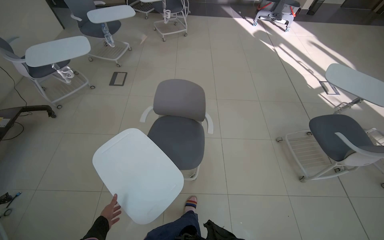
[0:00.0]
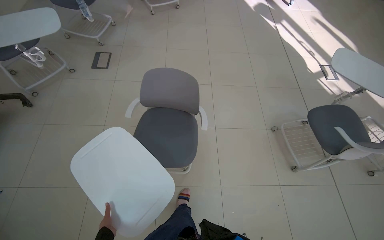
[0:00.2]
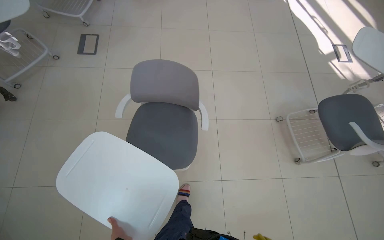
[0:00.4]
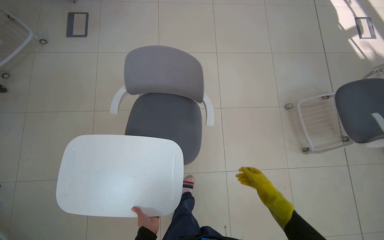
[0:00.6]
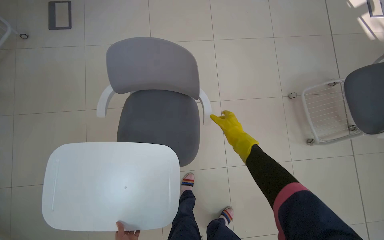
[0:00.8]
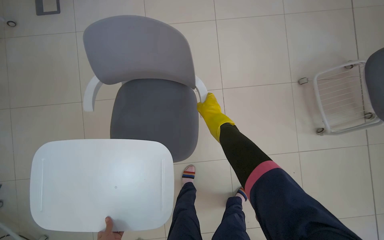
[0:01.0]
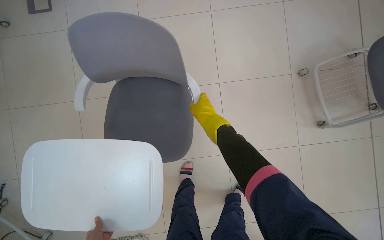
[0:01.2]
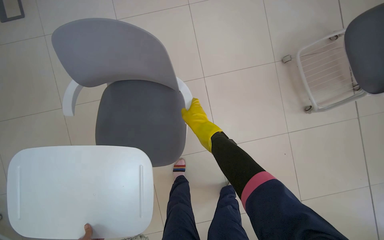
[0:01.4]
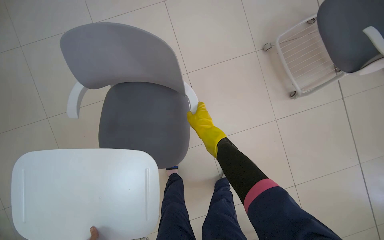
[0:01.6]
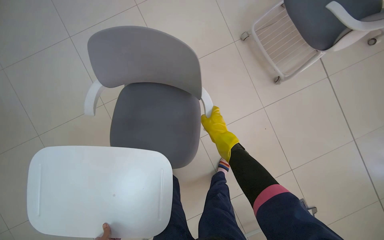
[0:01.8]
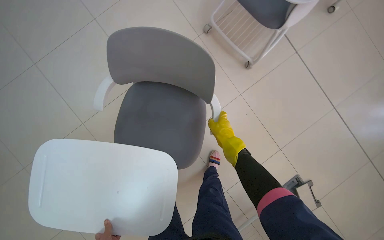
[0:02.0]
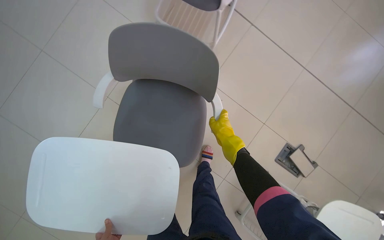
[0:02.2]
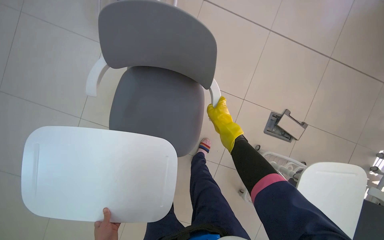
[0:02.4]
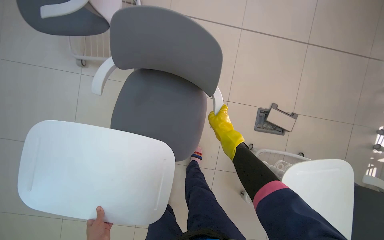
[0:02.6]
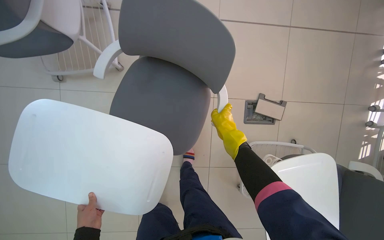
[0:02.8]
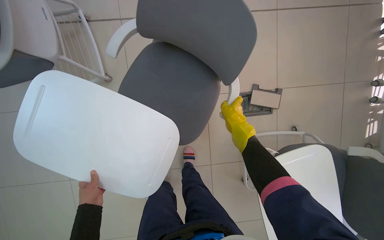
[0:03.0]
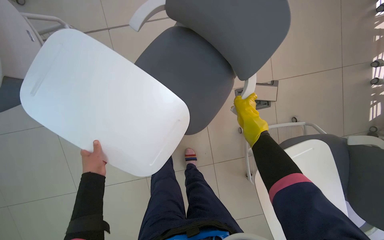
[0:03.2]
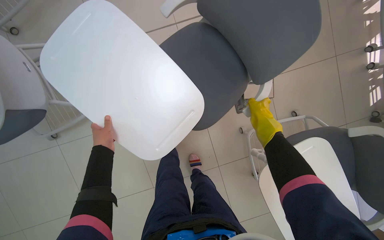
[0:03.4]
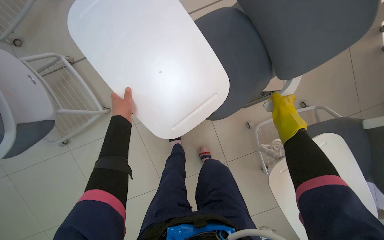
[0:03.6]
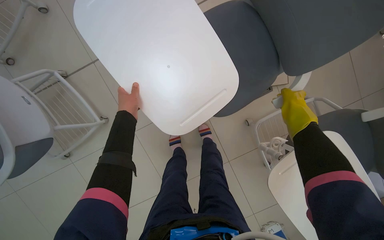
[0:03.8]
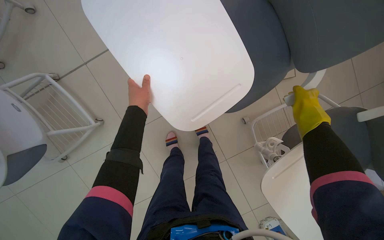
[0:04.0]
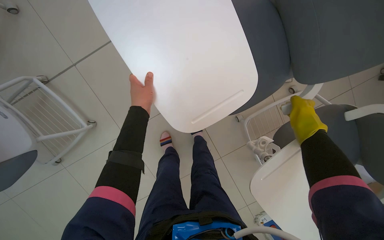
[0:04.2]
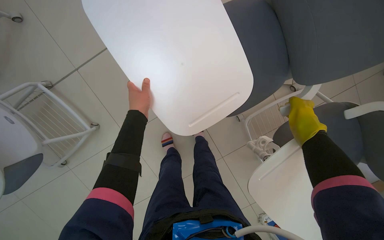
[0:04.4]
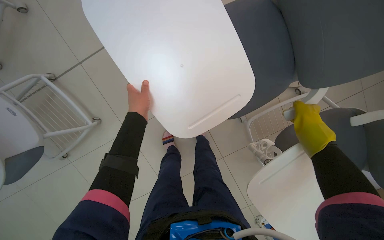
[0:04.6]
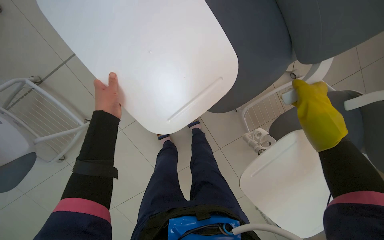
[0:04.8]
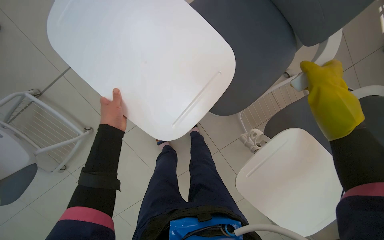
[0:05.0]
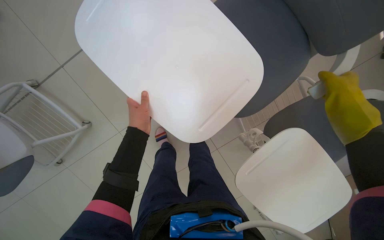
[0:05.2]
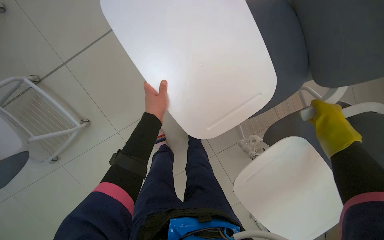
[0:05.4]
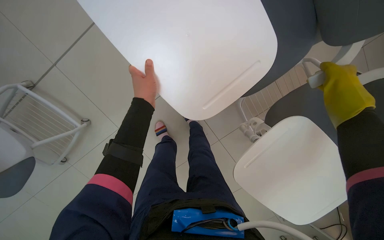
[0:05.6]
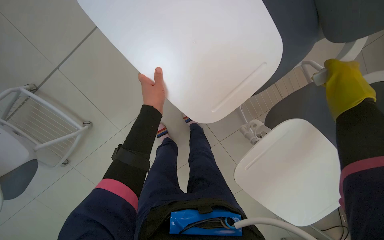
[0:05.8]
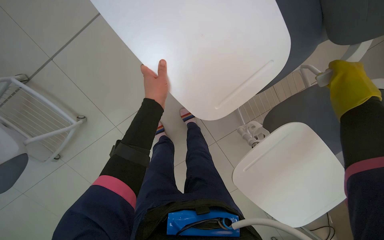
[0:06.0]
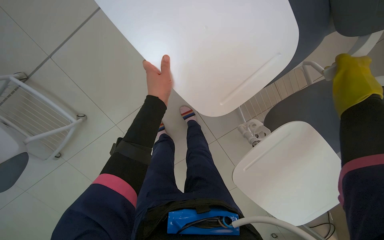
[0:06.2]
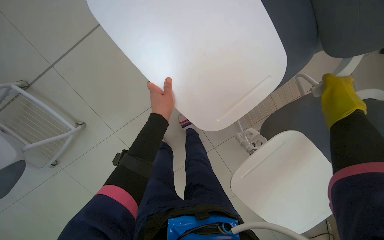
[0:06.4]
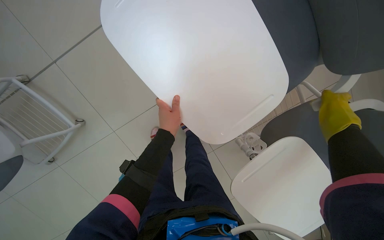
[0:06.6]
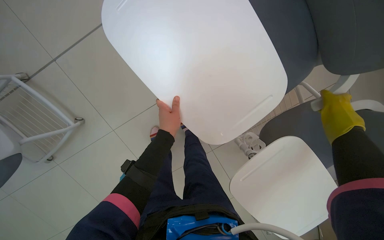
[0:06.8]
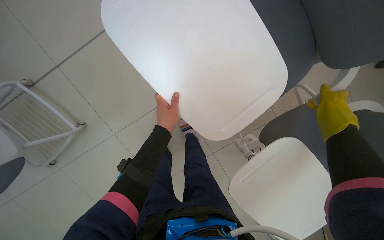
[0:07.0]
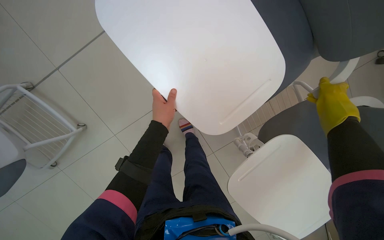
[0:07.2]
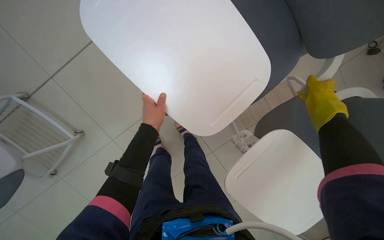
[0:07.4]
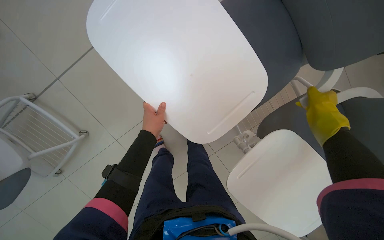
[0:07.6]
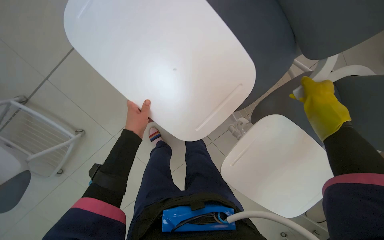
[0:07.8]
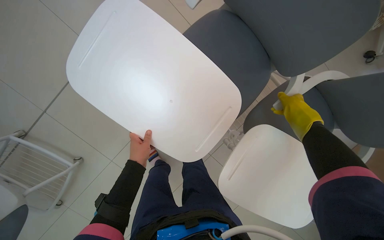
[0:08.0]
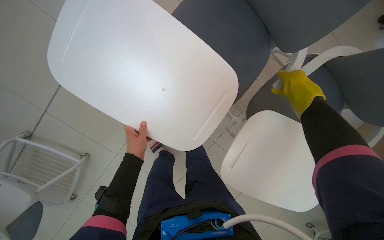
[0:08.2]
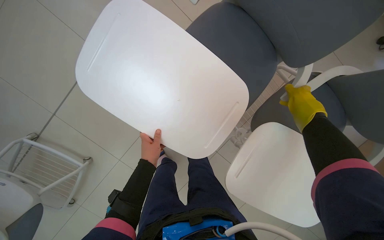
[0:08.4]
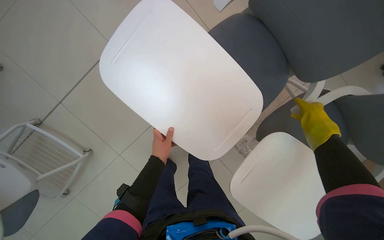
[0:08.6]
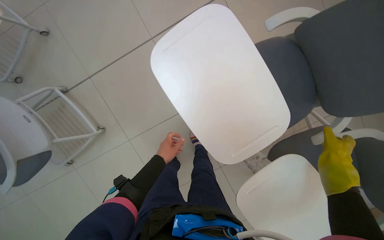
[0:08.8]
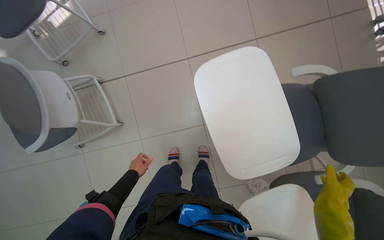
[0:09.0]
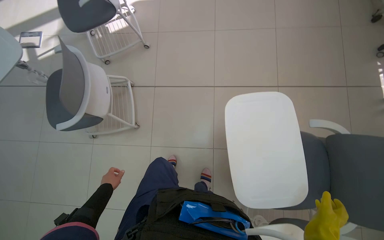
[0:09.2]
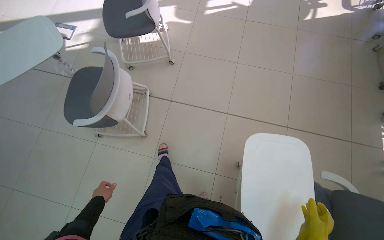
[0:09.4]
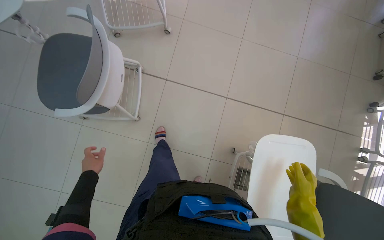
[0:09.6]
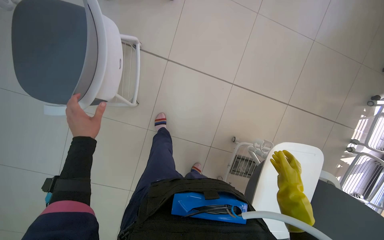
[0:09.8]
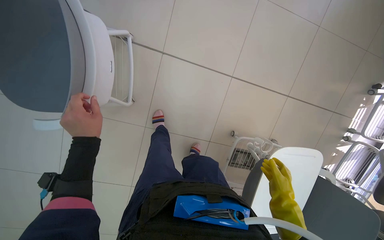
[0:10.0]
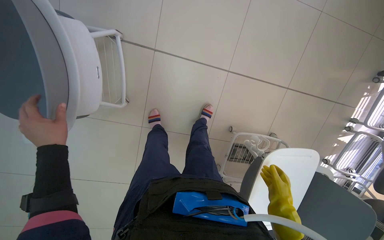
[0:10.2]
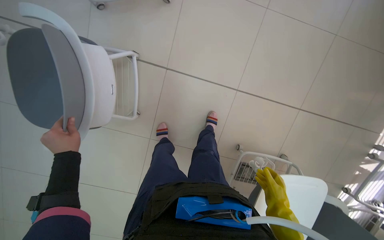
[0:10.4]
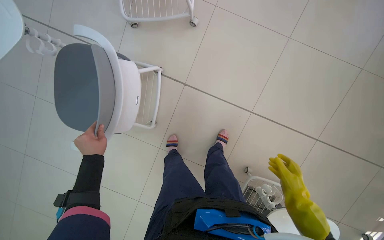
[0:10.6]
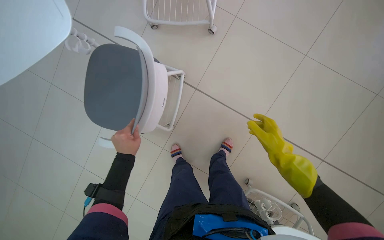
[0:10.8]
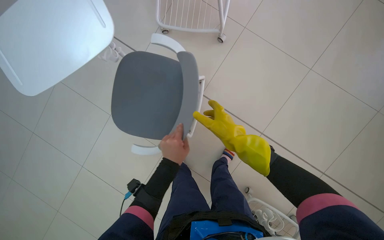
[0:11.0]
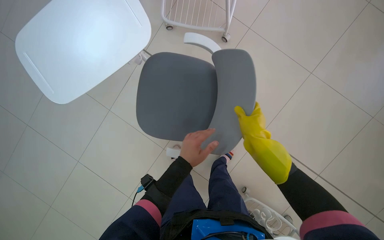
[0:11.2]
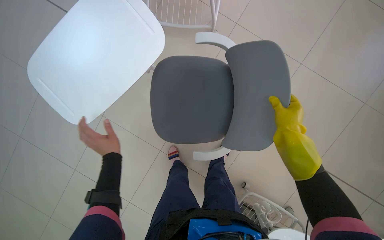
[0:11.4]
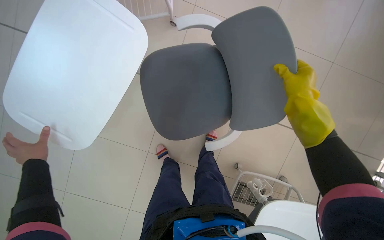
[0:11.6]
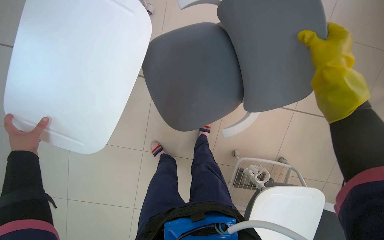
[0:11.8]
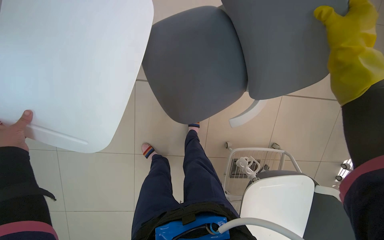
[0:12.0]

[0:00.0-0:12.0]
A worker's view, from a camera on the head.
Job: organizing items.
The whole recording: Organizing classroom furniture and items. The worker moves chairs and places desk trays on them, also performing short mopping tasks.
0:00.0 to 0:01.6: The head travels about 60 cm. The view tips downward by about 35 degrees.
0:01.6 to 0:03.0: The wearer moves approximately 50 cm. Everything in view rotates some 55 degrees counterclockwise.
0:03.0 to 0:04.4: The left hand travels up the picture by roughly 60 cm, while the right hand moves to the right, some 30 cm.
0:04.4 to 0:06.0: The left hand travels to the right by roughly 10 cm.
0:06.0 to 0:07.6: The hands are busy where they are.
0:07.6 to 0:09.0: The view tilts approximately 15 degrees upward.
0:09.0 to 0:10.4: The wearer moves roughly 60 cm. The wearer looks approximately 15 degrees further downward. Everything in view rotates roughly 30 degrees clockwise.
0:10.4 to 0:12.0: The right hand is displaced up the picture and nearer to the camera by about 40 cm.

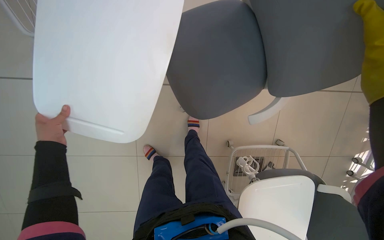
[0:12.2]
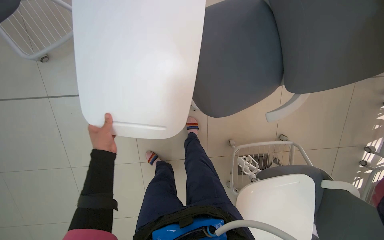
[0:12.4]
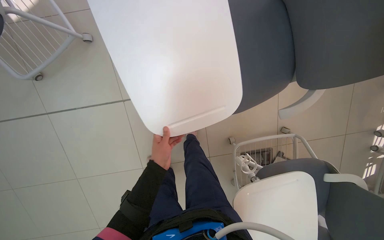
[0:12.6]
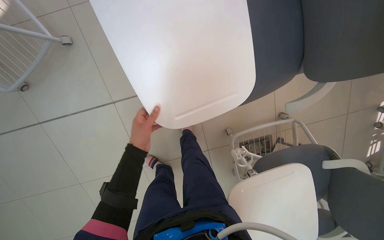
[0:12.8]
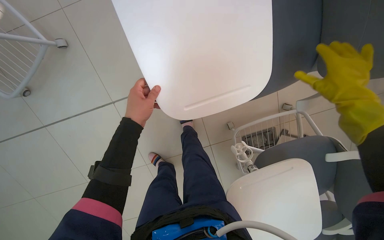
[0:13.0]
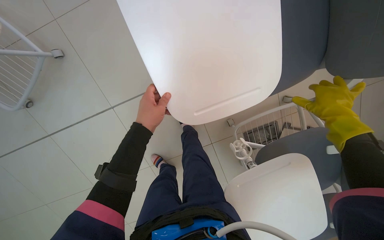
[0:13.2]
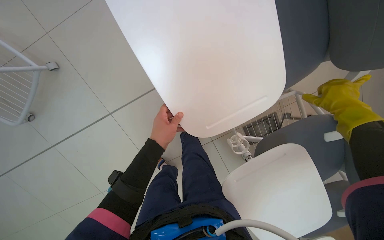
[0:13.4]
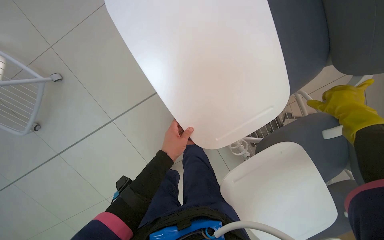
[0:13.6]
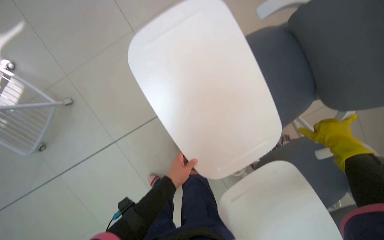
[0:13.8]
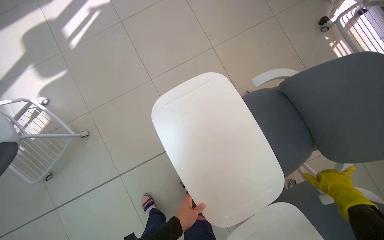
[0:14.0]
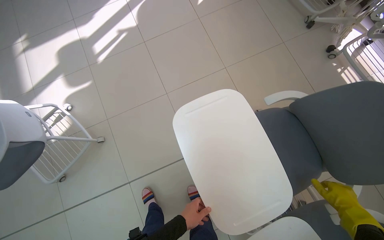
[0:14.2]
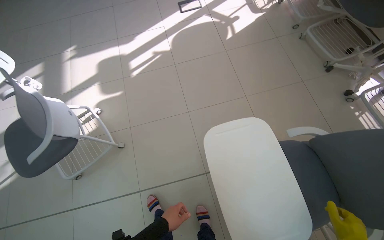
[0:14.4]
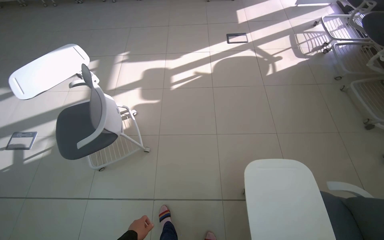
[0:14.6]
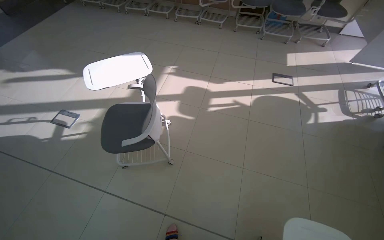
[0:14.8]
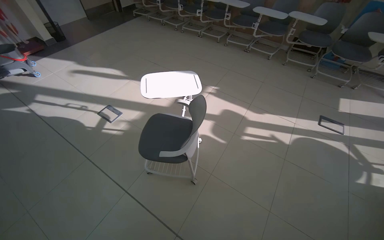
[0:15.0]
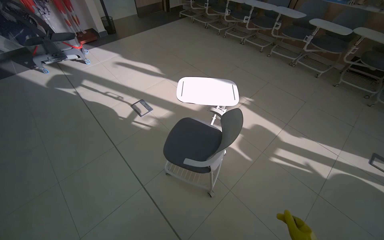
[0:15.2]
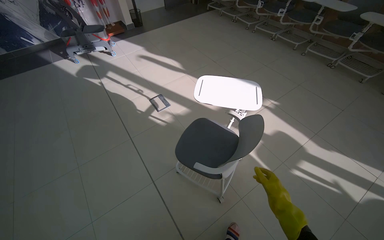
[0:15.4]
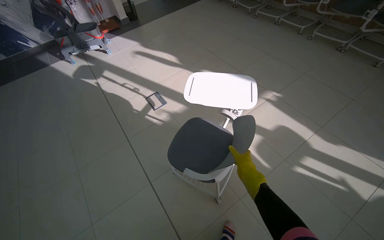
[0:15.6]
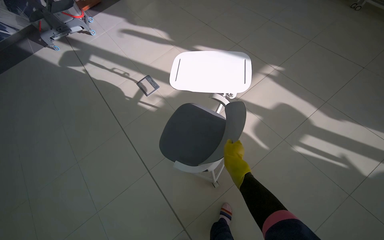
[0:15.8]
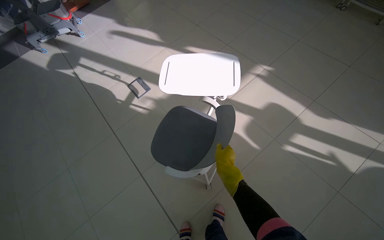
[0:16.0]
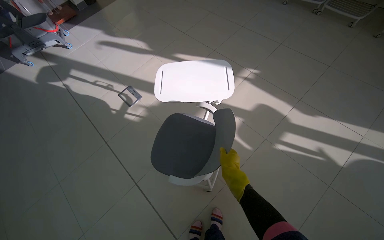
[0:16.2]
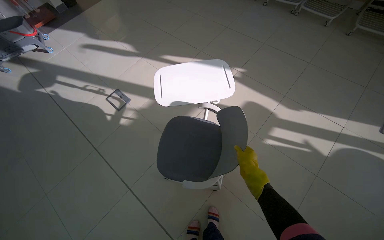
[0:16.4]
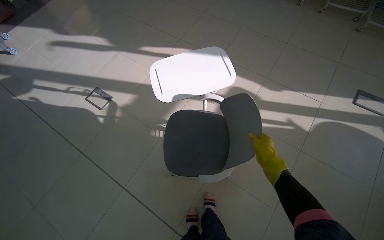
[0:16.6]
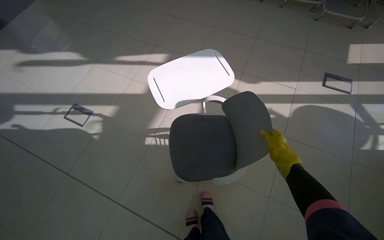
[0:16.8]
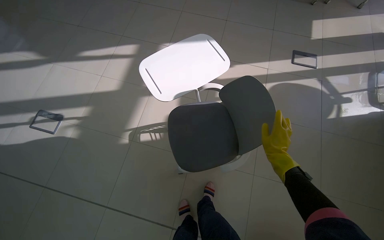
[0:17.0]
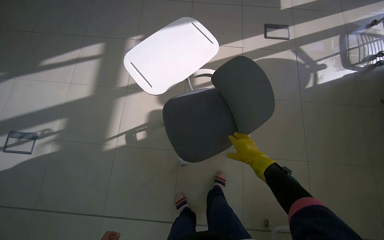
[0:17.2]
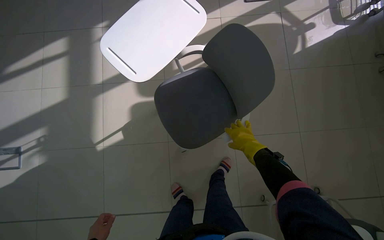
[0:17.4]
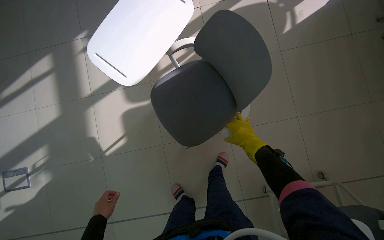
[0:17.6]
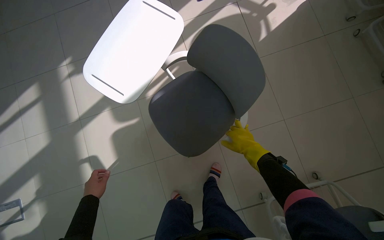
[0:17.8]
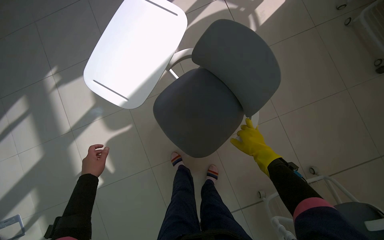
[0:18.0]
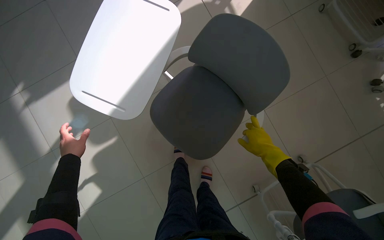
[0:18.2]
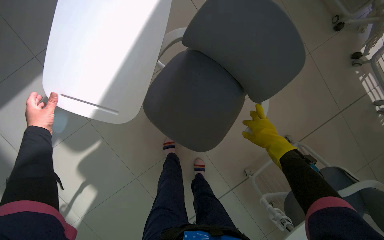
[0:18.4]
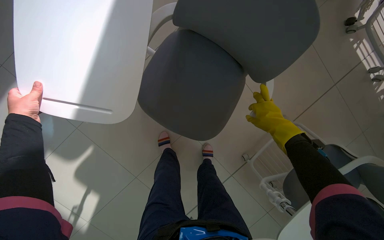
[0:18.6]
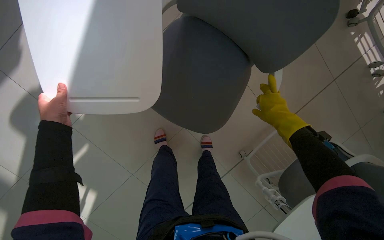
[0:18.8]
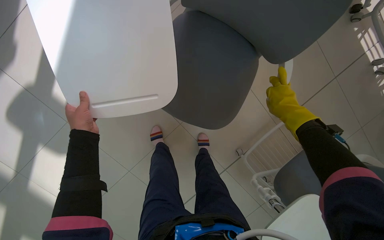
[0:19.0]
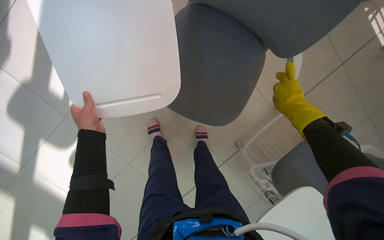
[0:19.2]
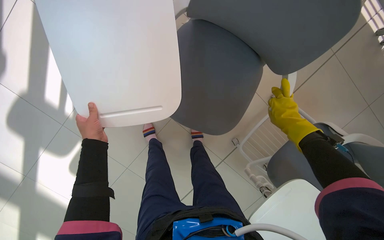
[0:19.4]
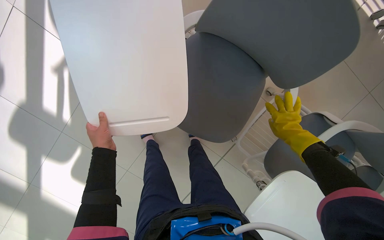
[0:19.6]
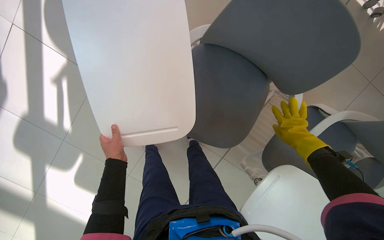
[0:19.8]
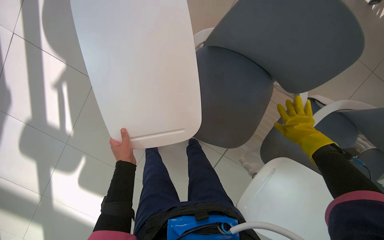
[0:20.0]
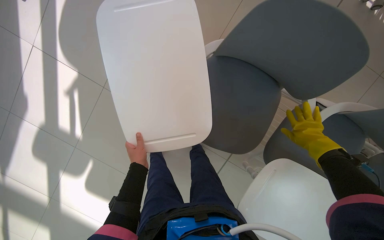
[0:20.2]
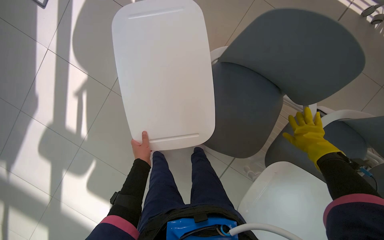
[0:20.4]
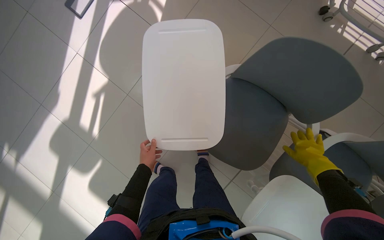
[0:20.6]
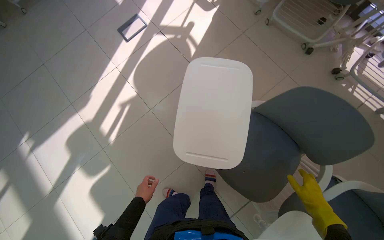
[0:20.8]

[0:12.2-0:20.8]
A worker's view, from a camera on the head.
Job: organizing items.
The whole recording: Organizing classroom furniture and items. The worker moves chairs and places desk trays on them, also performing short mopping tasks.
0:12.2 to 0:13.6: The left hand moves left and right over approximately 30 cm, changing direction 2 times.
0:13.6 to 0:15.0: The camera is carried about 80 cm. The head rotates roughly 65 degrees to the left. The view tilts some 50 degrees upward.
0:15.0 to 0:16.6: The camera travels approximately 40 cm. The camera pitches downward, by some 15 degrees.
0:16.6 to 0:18.0: The head travels some 50 cm. The head rotates some 55 degrees to the right. The wearer looks some 15 degrees further downward.
0:18.0 to 0:19.4: The head rotates approximately 25 degrees to the right. The camera pitches downward, by some 20 degrees.
0:19.4 to 0:20.8: The view tips upward by roughly 15 degrees.
